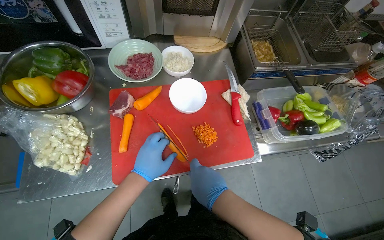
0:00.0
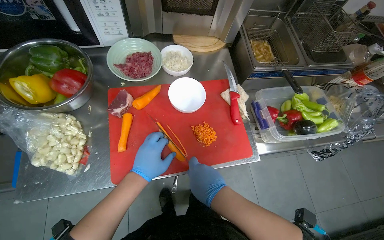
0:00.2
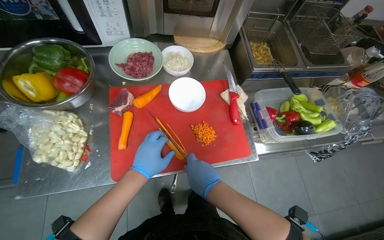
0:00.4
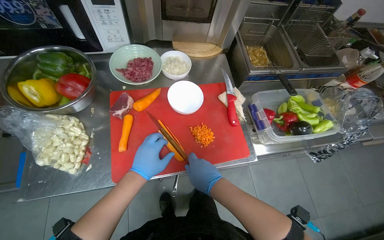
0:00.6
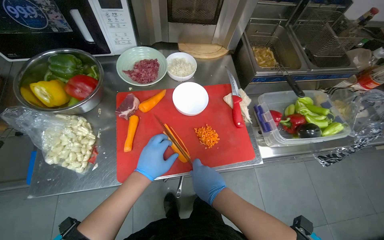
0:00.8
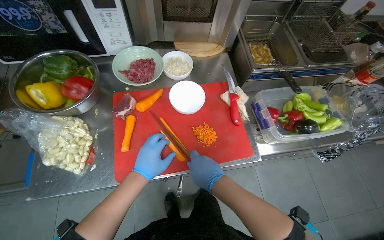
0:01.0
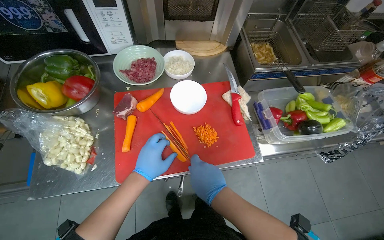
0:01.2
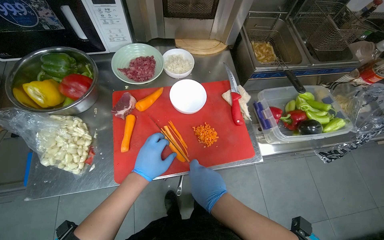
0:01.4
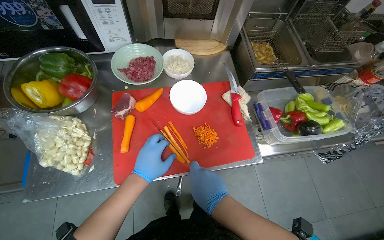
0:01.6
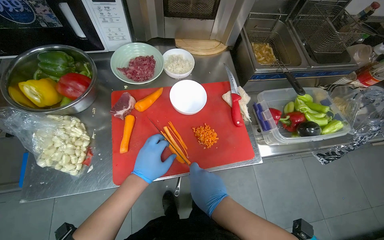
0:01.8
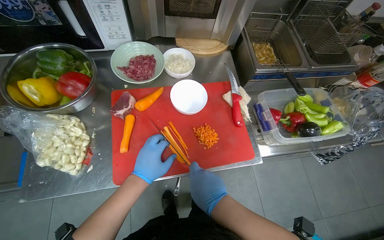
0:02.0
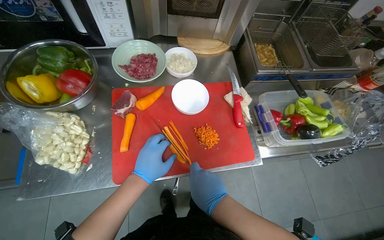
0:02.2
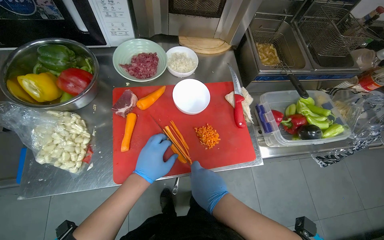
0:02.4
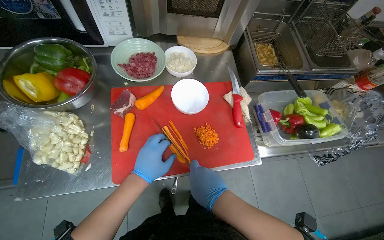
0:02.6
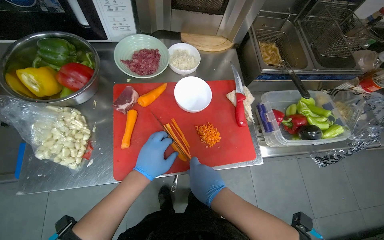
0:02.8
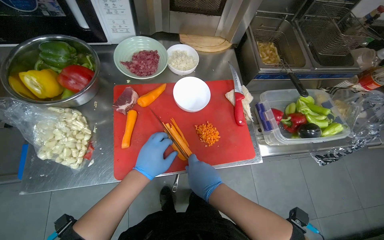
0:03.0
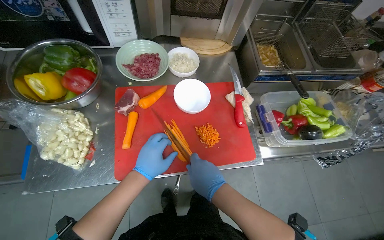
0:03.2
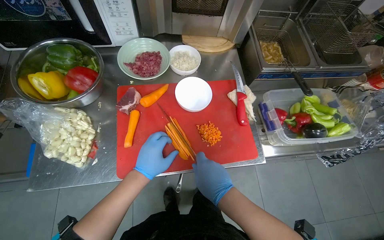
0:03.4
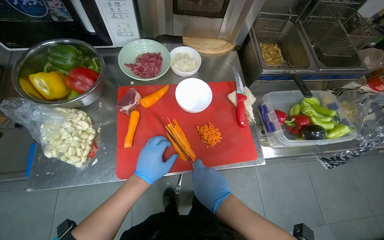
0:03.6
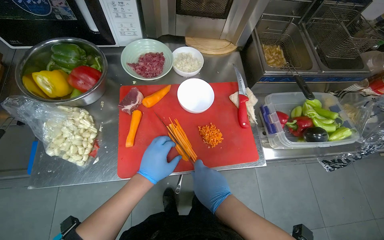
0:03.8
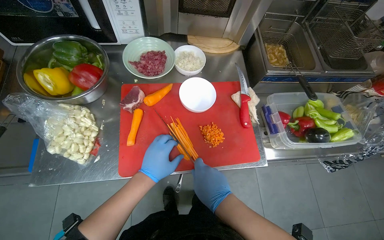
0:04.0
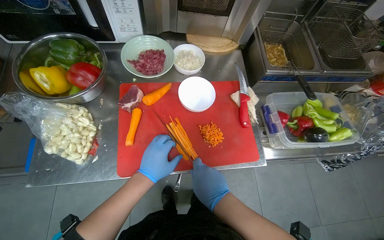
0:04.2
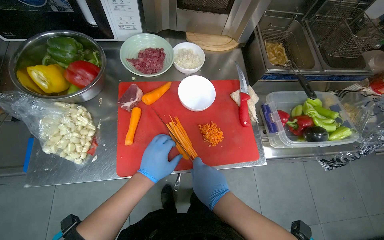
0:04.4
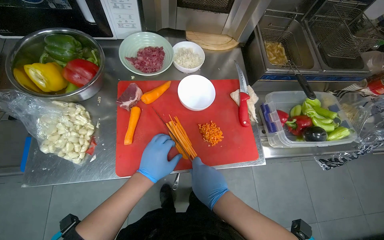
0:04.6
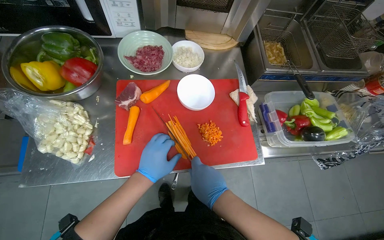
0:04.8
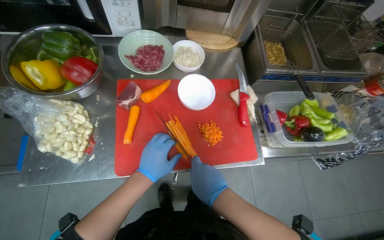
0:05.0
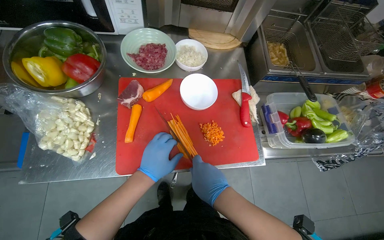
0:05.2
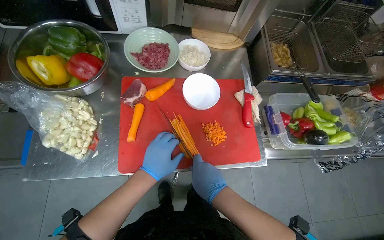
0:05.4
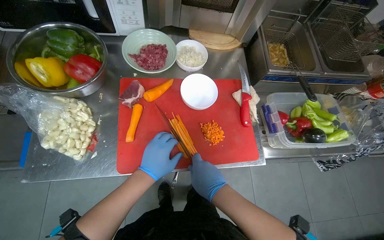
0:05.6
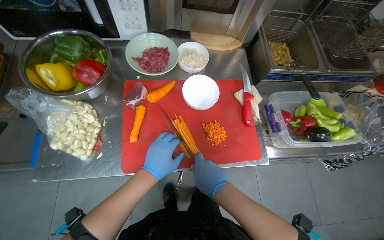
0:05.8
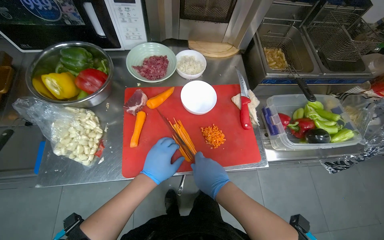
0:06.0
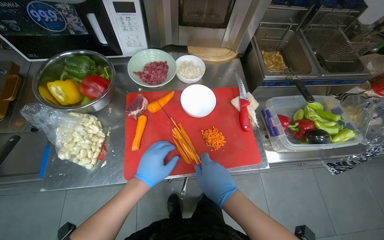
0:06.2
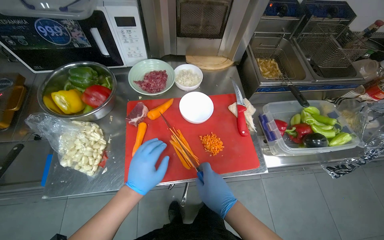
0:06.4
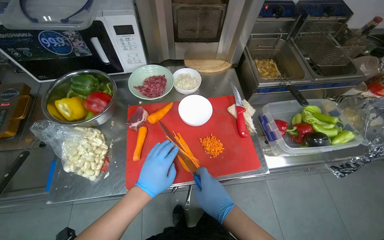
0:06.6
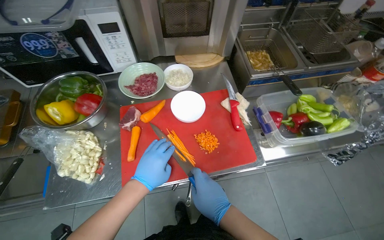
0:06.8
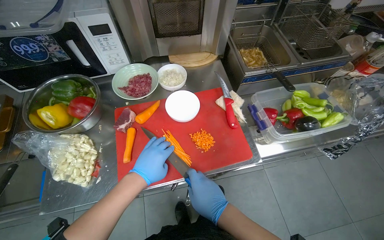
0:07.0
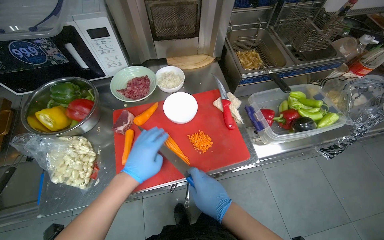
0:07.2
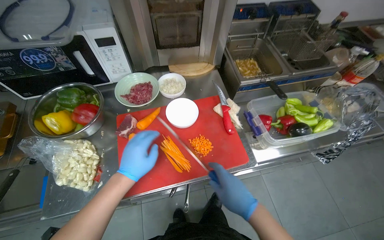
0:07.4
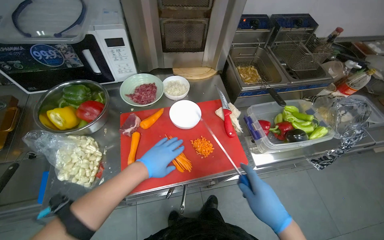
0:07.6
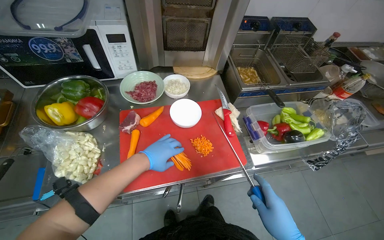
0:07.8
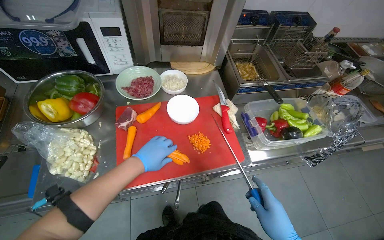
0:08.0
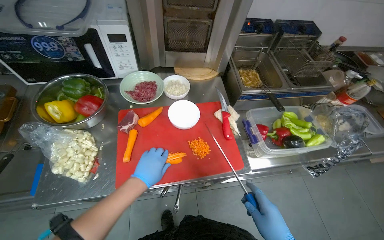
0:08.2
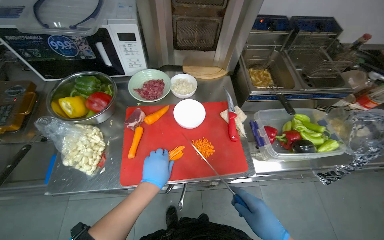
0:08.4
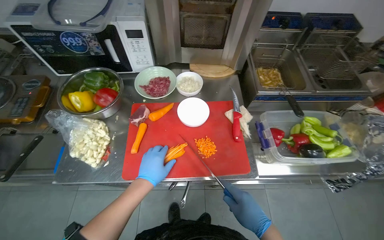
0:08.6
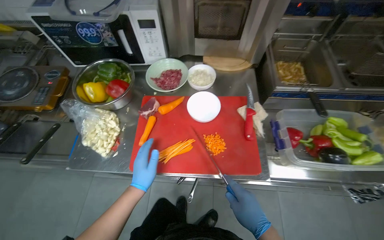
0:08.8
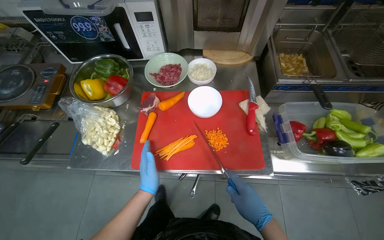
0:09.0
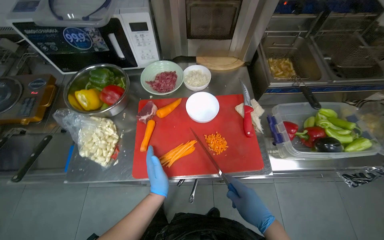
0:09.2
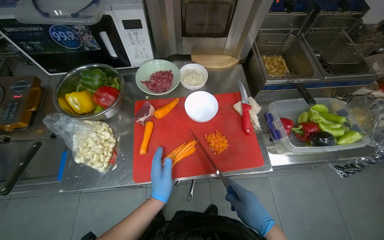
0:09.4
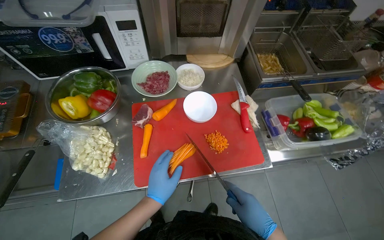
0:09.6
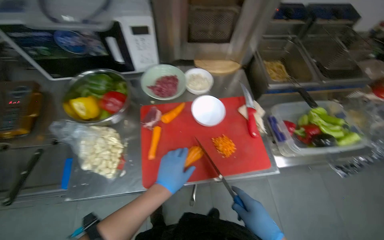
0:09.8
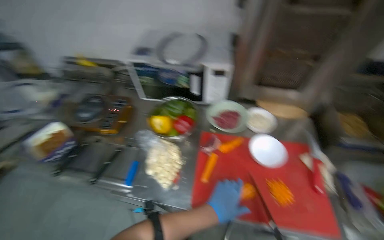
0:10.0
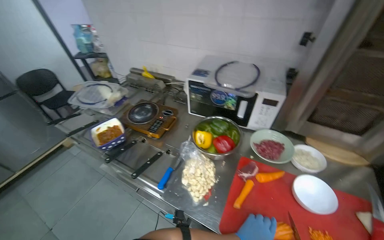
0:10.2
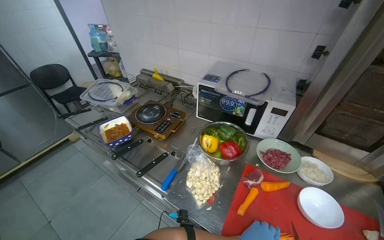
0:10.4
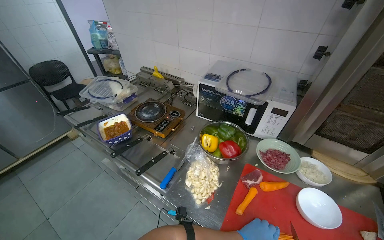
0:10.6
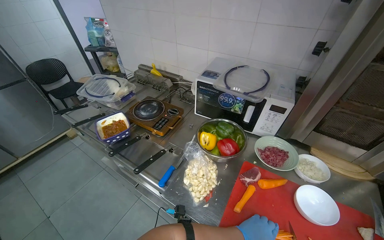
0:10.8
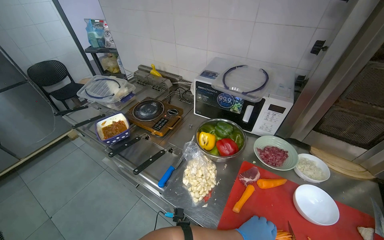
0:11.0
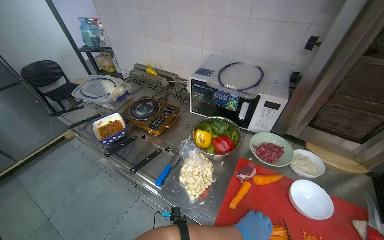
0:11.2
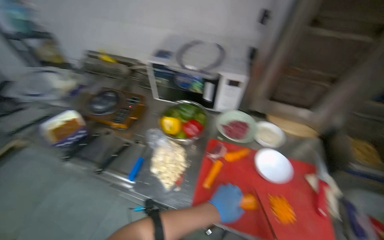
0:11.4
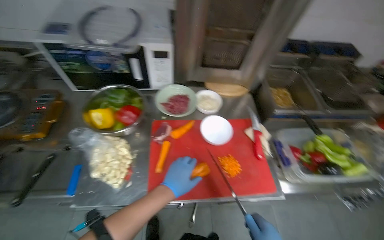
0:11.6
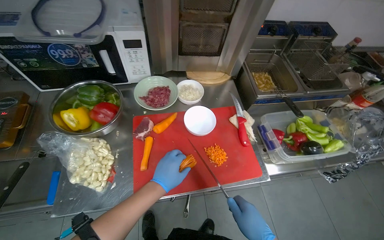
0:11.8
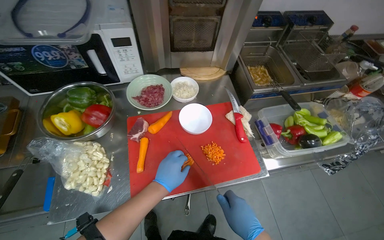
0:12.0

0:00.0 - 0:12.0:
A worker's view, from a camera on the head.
Job: preparing food.
The whole recording: Slicing carrots into strips. The worker slices carrots into thin strips on a red cutting board.
0:00.0 - 0:06.0: The hands make small movements and keep their place.
0:06.0 - 0:07.6: The right hand goes some 15 cm to the right.
0:07.6 - 0:09.0: The left hand travels down the picture by roughly 10 cm.
0:09.0 - 0:10.4: The wearer looks approximately 30 degrees further to the left. The view tilts approximately 25 degrees upward.
0:10.4 - 0:12.0: The head turns to the right by about 45 degrees. The camera pitches downward, by some 20 degrees.

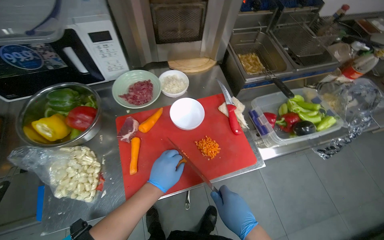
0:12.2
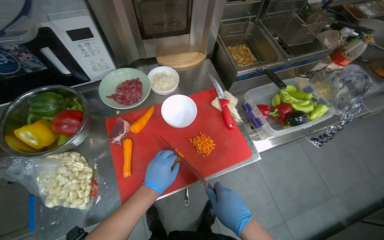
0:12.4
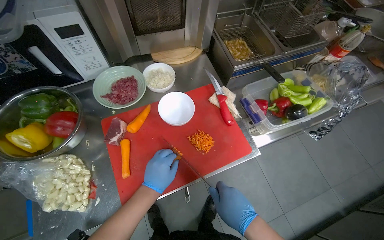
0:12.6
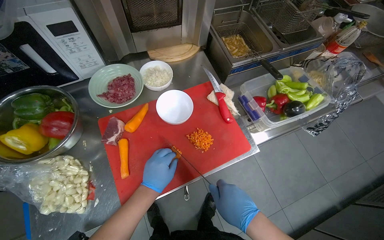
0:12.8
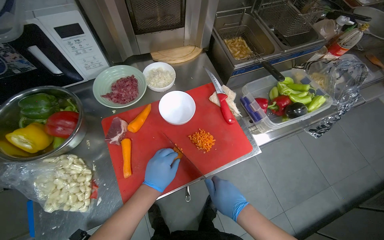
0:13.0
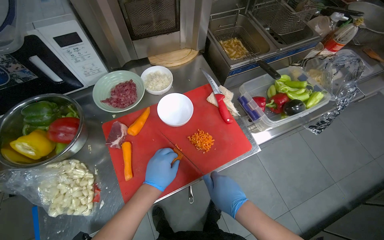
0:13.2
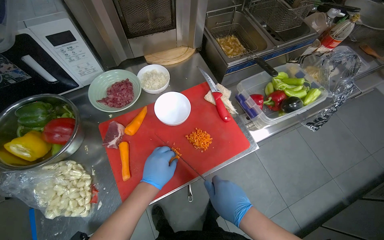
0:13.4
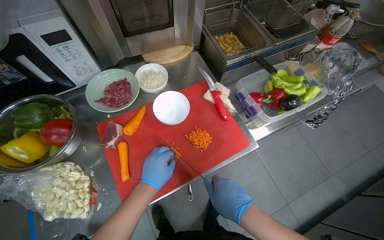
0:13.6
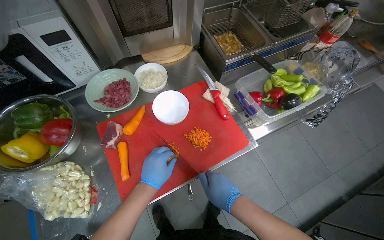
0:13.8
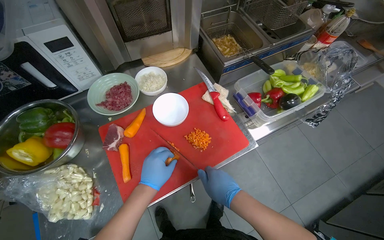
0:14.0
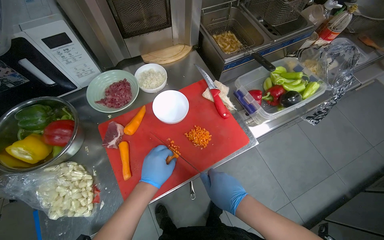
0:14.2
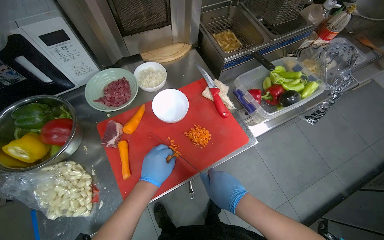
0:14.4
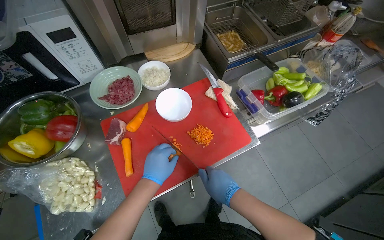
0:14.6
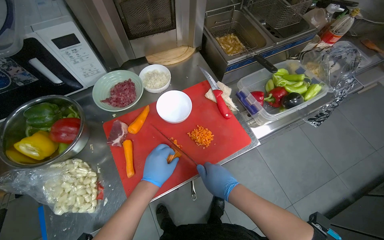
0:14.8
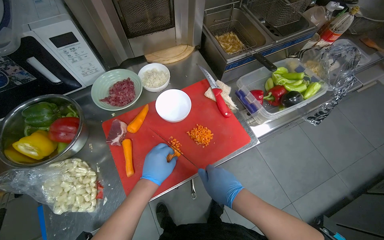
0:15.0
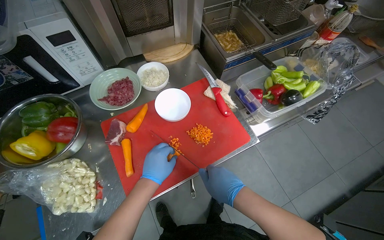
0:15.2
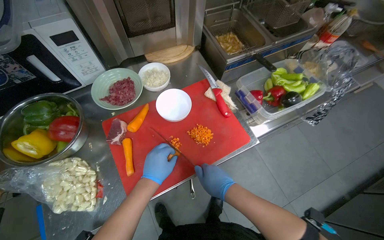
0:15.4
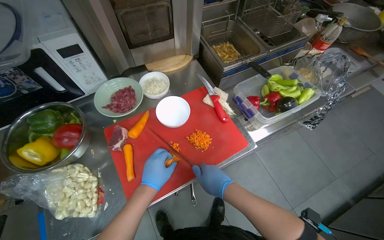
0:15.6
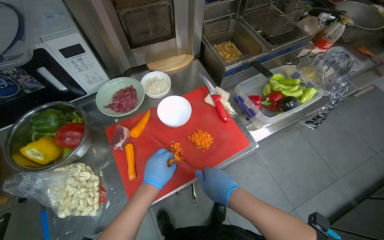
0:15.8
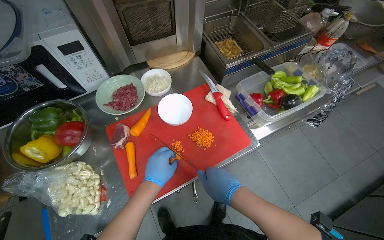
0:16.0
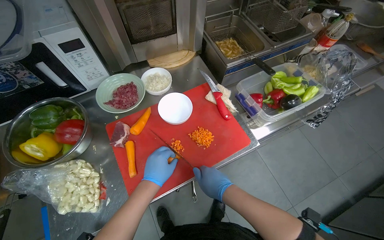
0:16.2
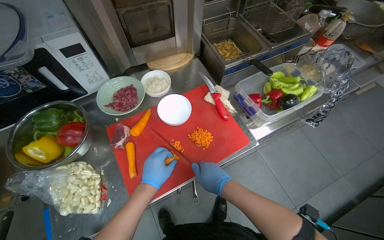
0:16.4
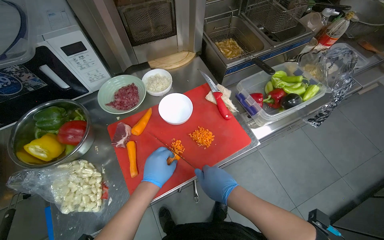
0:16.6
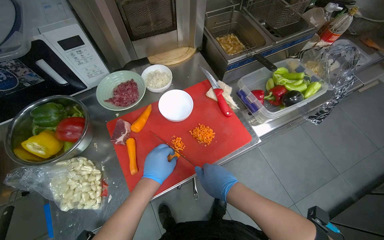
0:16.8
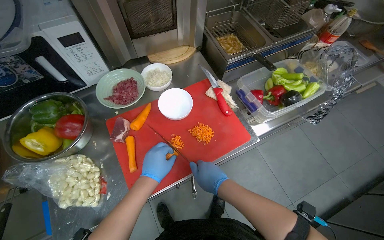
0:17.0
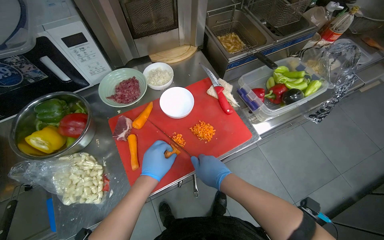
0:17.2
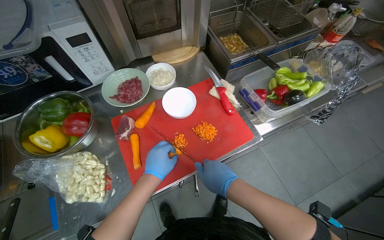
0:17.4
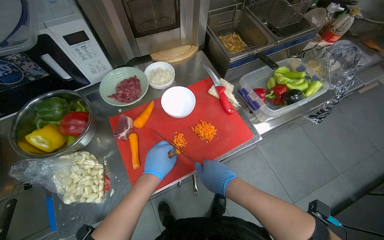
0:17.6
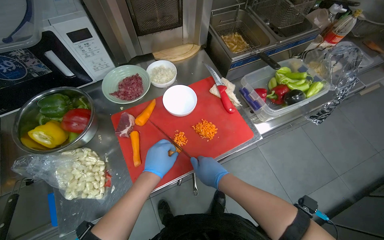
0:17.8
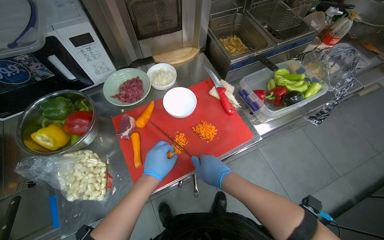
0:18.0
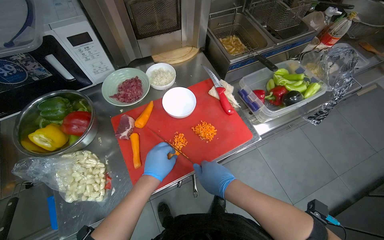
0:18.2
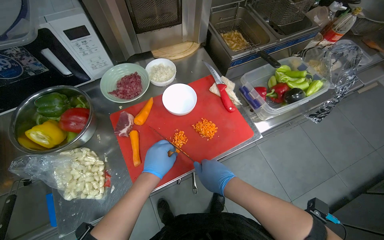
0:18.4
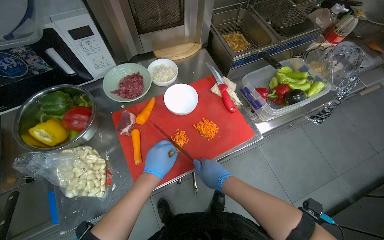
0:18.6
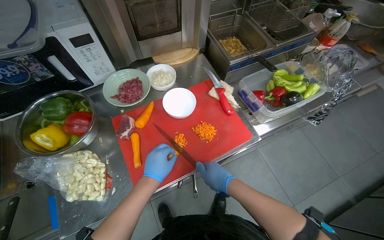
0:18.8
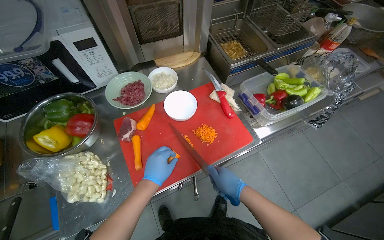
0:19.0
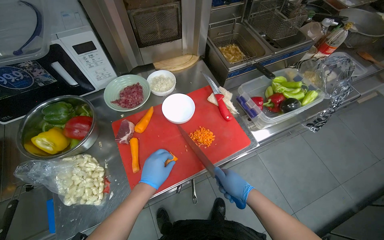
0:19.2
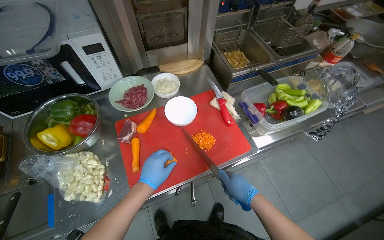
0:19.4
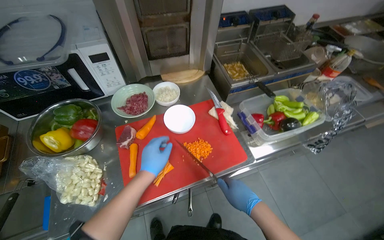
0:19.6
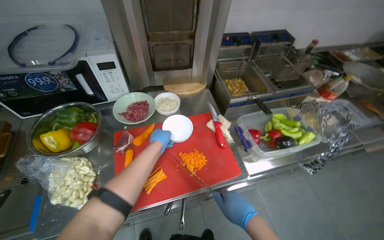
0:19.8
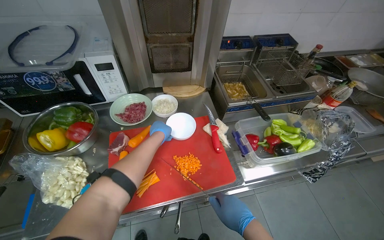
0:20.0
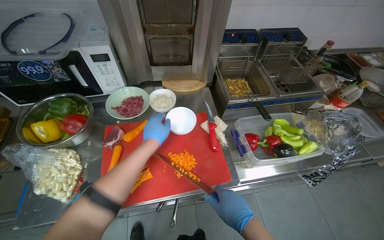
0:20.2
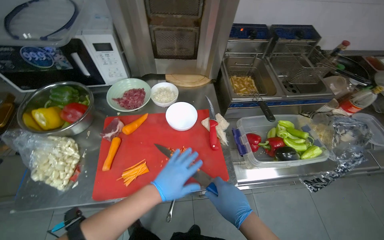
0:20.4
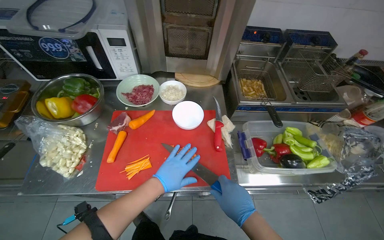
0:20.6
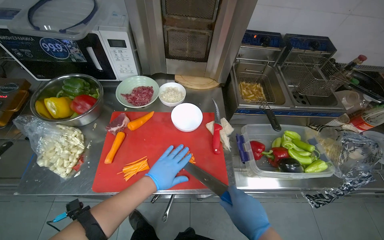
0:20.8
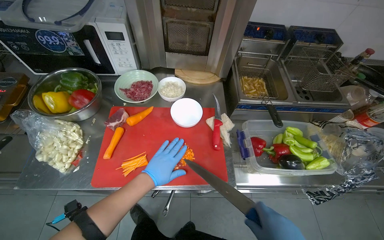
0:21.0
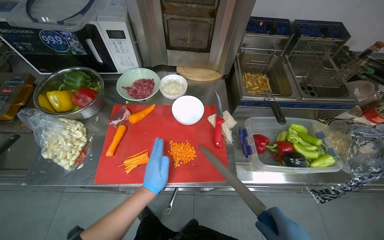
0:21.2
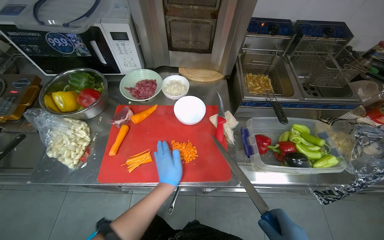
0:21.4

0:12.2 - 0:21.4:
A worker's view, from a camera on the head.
Job: preparing food.
The whole recording: Slicing carrots into strips. The worker slices carrots into thin strips on a red cutting board.
0:12.2 - 0:18.4: The hands make small movements and keep their place.
0:18.4 - 0:19.8: The right hand moves to the right, approximately 15 cm. Meanwhile the left hand shifts approximately 15 cm up the picture.
0:19.8 - 0:21.4: The left hand shifts approximately 20 cm down the picture and to the right.
